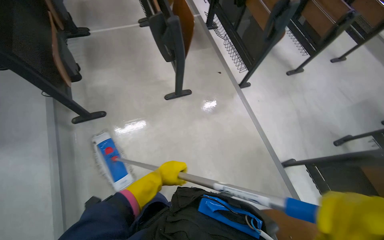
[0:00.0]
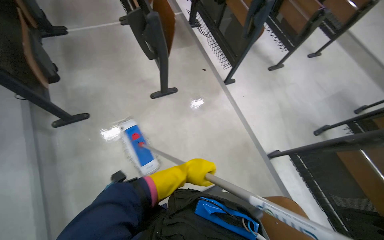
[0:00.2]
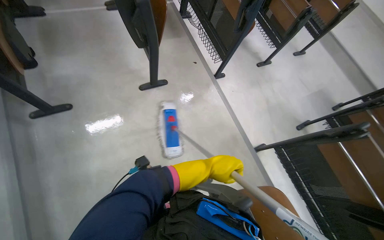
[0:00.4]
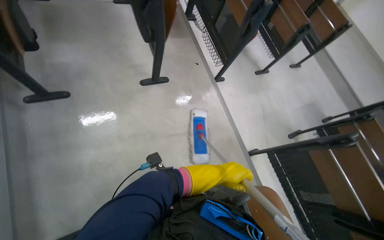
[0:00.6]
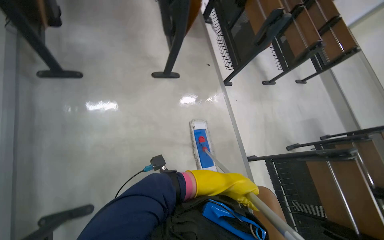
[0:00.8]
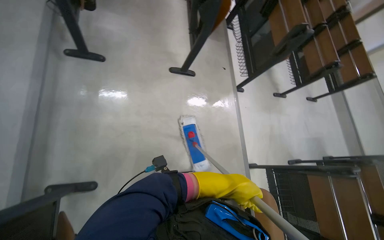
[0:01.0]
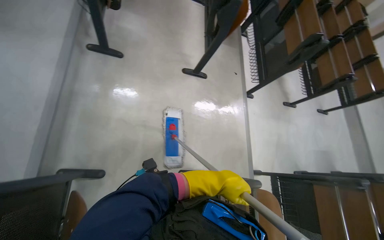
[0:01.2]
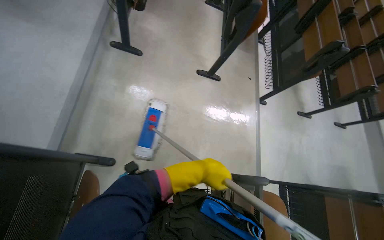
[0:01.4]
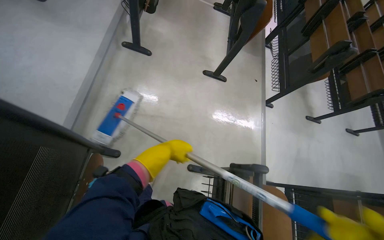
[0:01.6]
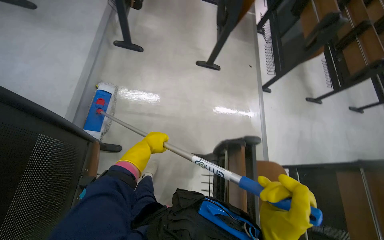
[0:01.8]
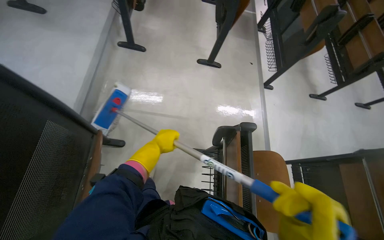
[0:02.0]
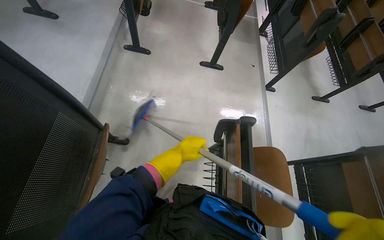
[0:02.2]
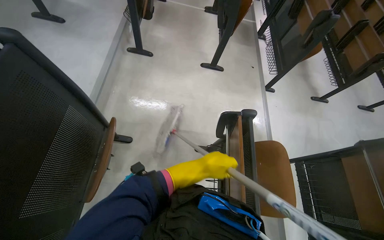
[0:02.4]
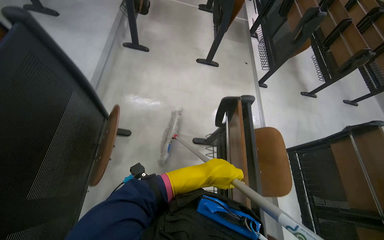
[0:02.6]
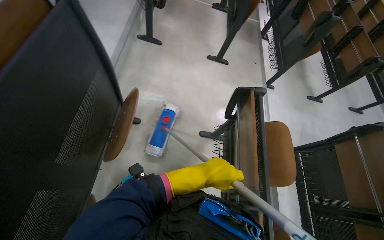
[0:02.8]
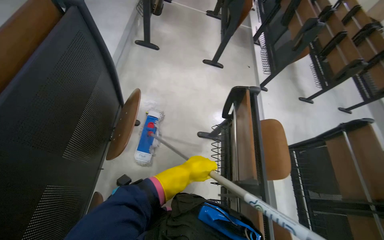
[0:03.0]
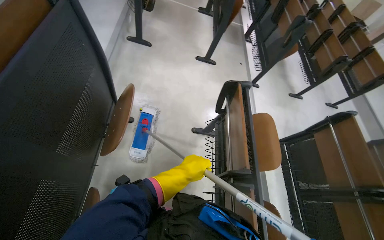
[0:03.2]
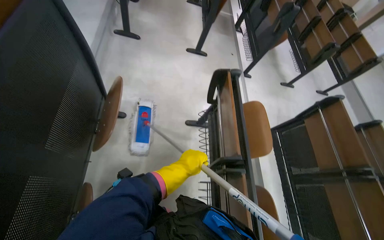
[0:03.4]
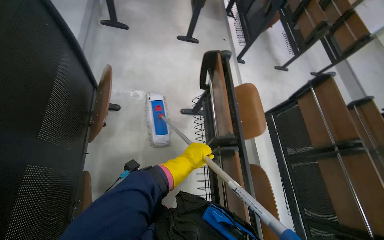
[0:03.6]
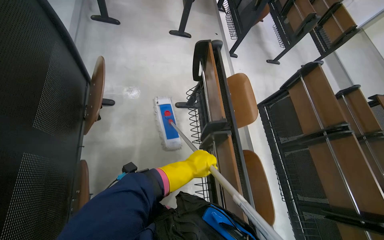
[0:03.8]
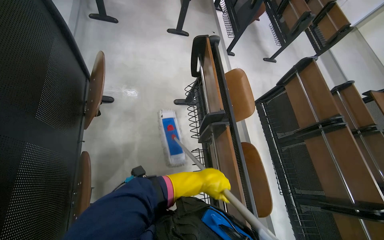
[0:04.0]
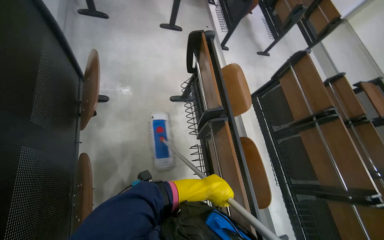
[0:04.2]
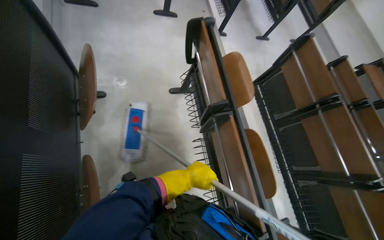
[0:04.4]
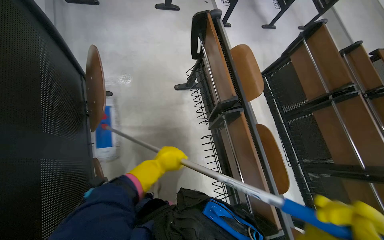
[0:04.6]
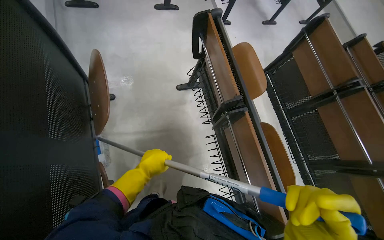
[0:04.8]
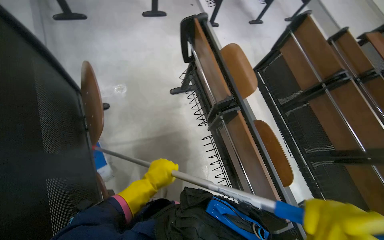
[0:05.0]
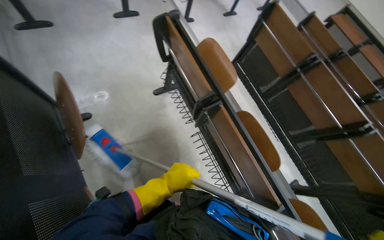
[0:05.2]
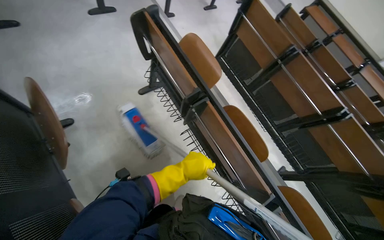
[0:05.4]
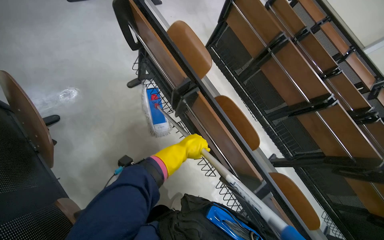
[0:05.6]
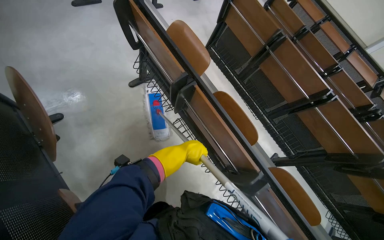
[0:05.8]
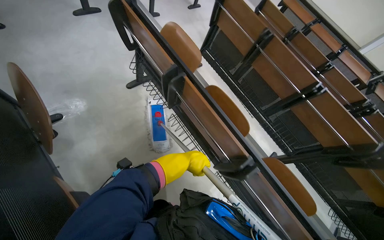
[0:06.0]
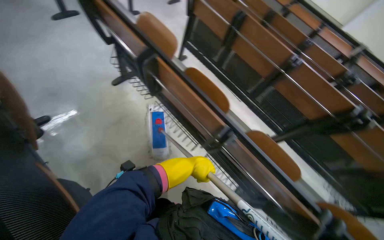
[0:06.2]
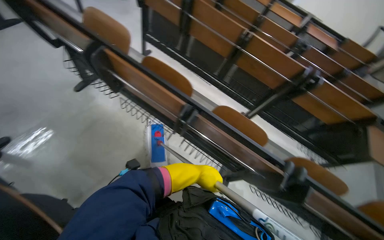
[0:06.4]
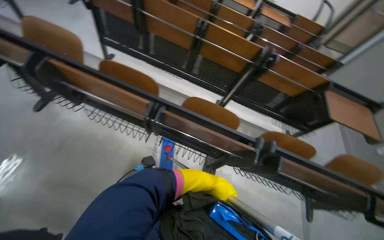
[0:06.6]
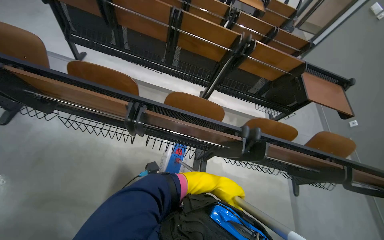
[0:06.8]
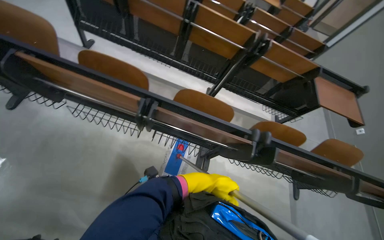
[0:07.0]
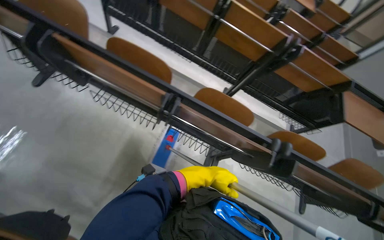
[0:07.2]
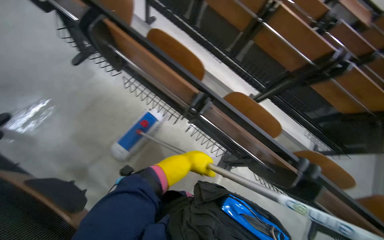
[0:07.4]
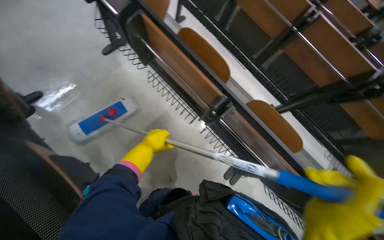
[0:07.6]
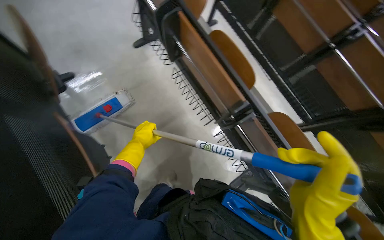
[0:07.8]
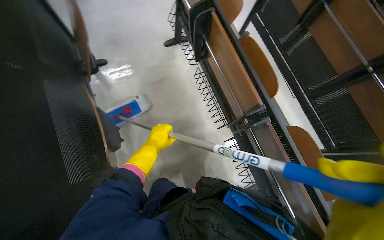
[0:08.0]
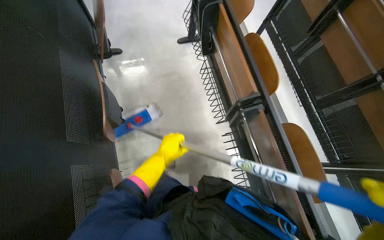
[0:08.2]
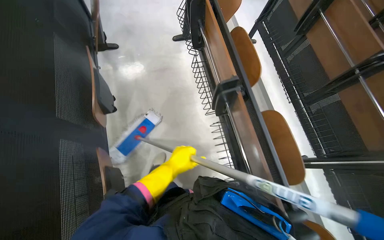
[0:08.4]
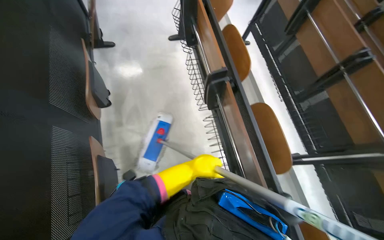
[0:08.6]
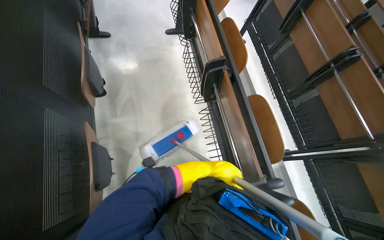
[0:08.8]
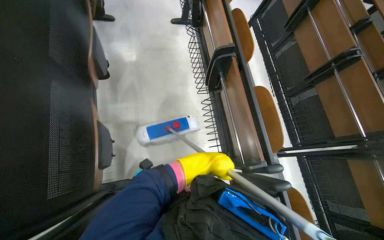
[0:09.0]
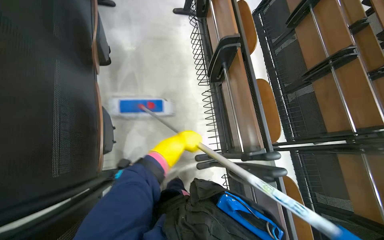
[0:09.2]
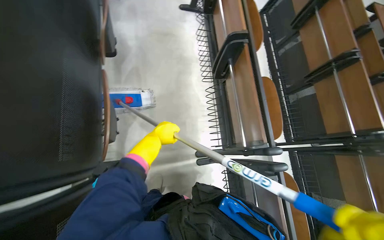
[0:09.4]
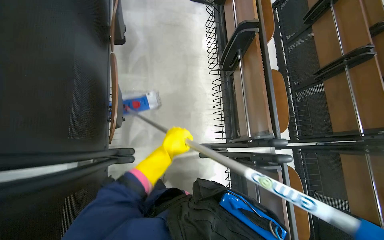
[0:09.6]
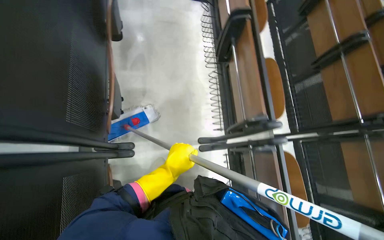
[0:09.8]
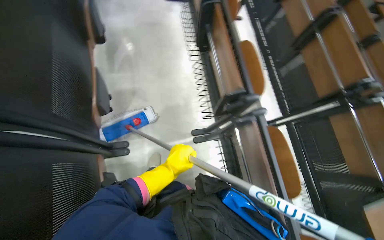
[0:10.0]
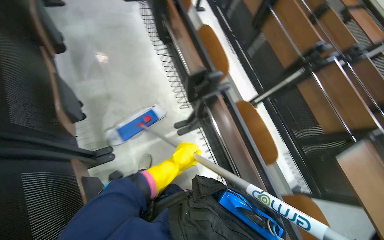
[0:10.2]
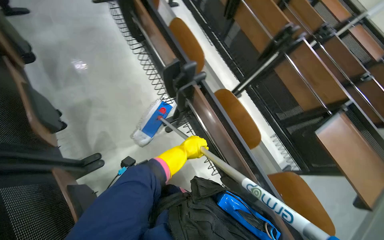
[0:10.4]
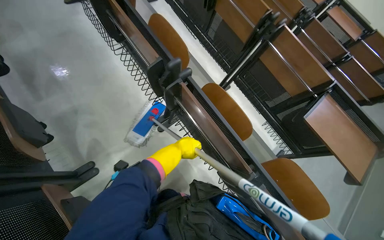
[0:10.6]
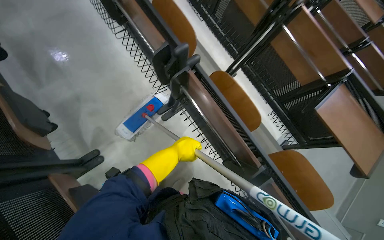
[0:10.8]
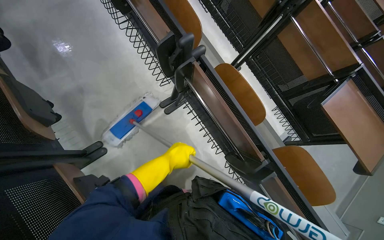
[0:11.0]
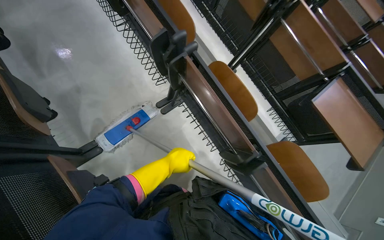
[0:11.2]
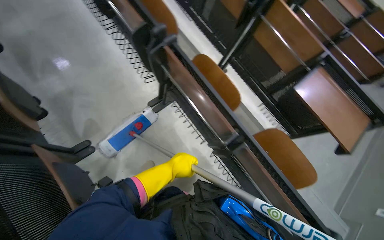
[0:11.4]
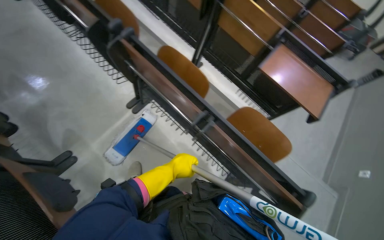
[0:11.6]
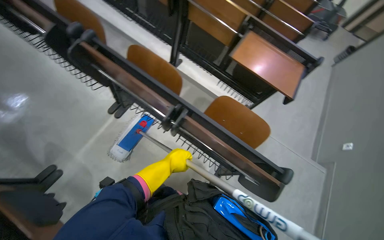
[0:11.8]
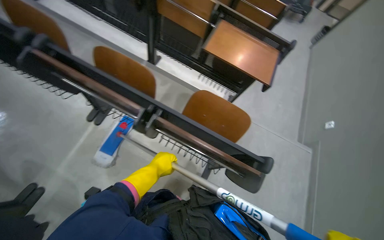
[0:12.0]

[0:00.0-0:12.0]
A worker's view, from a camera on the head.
Job: mopping floor.
The whole recording: Cleaning lecture hall. The worker cleans the lecture hall by mopping the floor and walls, and wiping desks.
0:00.0 to 0:01.6: The head travels some 40 cm. The scene rotates clockwise by approximately 30 degrees.
0:01.6 to 0:03.0: The head travels approximately 50 cm.
0:04.4 to 0:06.0: The left hand goes to the left and returns, roughly 20 cm each way.
0:07.6 to 0:09.0: The wearer moves approximately 50 cm. Everything in view rotates about 35 degrees clockwise.
0:09.0 to 0:10.4: The head travels roughly 50 cm.
0:10.4 to 0:12.0: The head travels roughly 40 cm. The scene rotates counterclockwise by about 30 degrees.

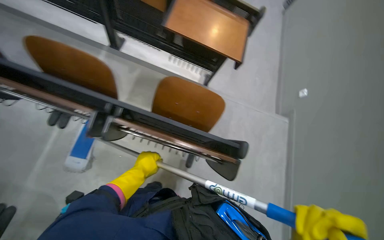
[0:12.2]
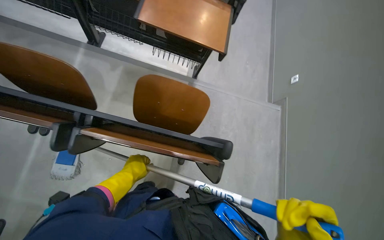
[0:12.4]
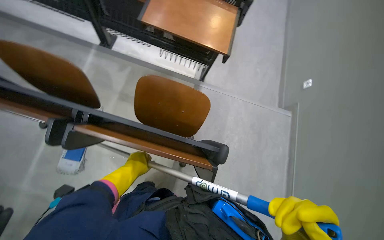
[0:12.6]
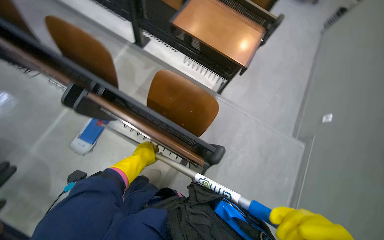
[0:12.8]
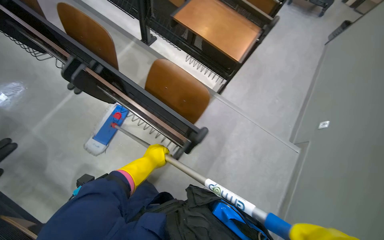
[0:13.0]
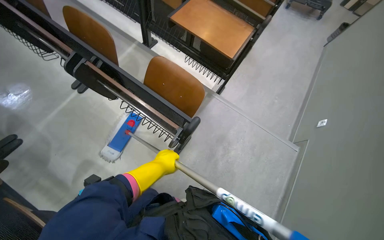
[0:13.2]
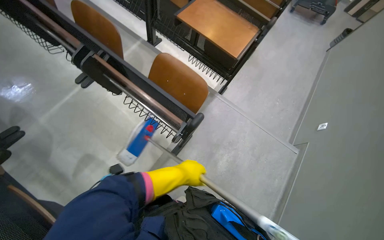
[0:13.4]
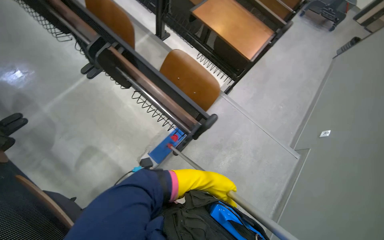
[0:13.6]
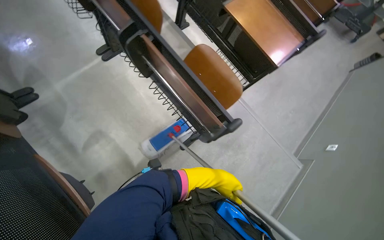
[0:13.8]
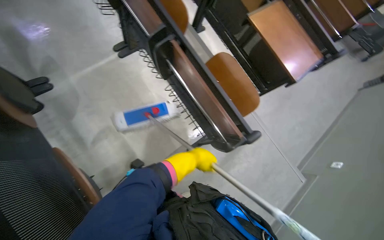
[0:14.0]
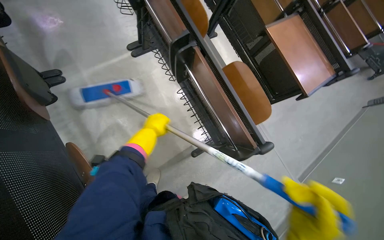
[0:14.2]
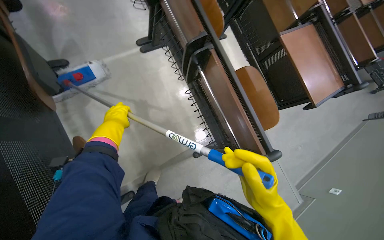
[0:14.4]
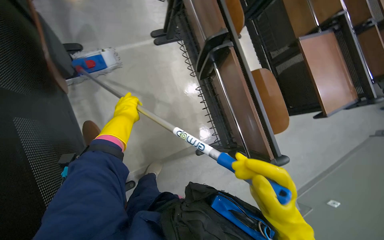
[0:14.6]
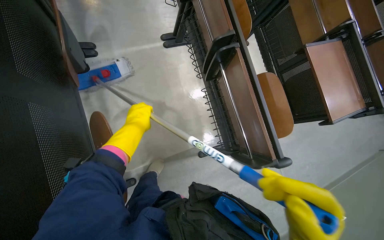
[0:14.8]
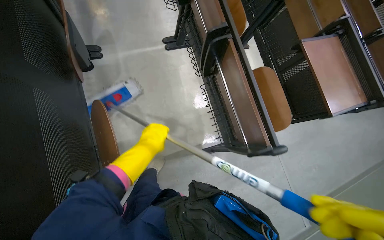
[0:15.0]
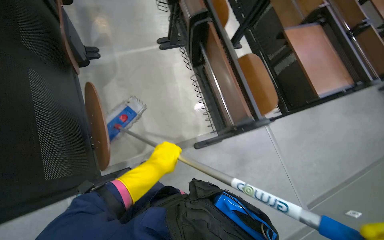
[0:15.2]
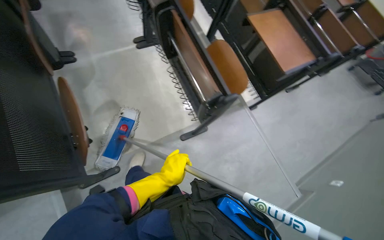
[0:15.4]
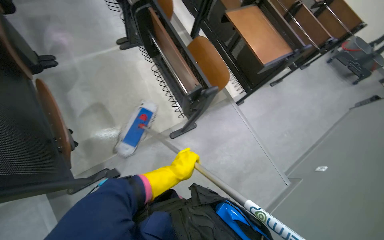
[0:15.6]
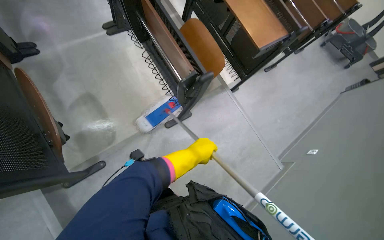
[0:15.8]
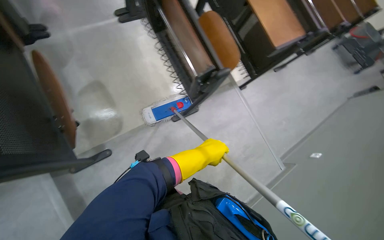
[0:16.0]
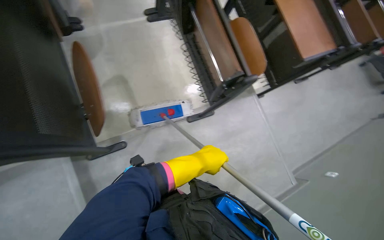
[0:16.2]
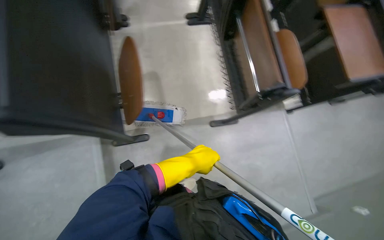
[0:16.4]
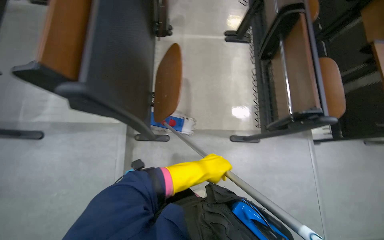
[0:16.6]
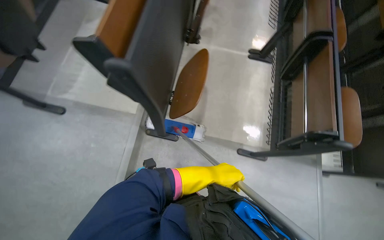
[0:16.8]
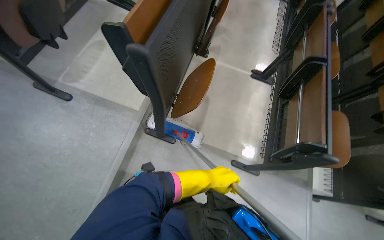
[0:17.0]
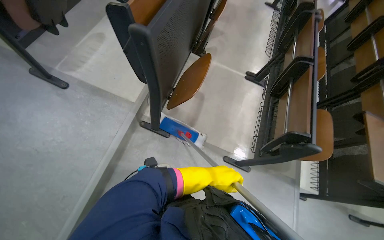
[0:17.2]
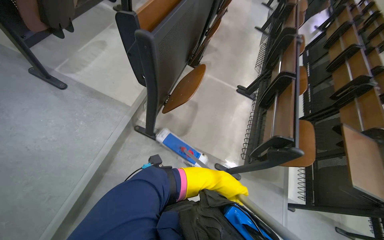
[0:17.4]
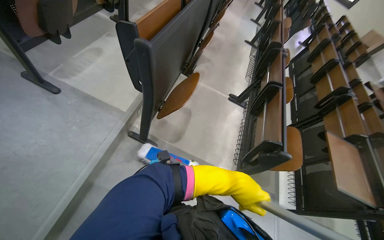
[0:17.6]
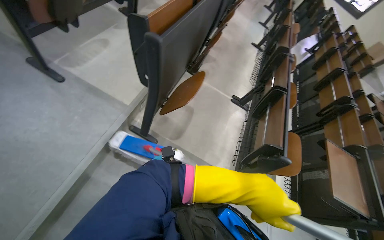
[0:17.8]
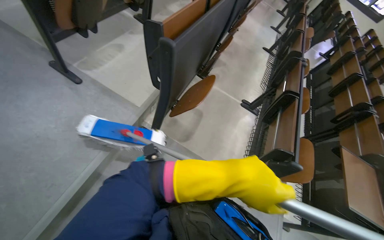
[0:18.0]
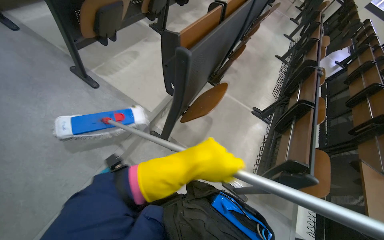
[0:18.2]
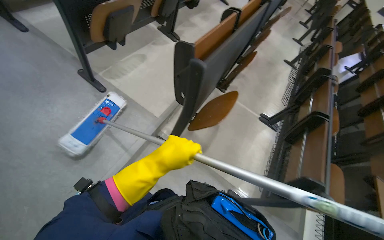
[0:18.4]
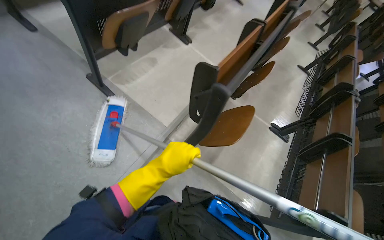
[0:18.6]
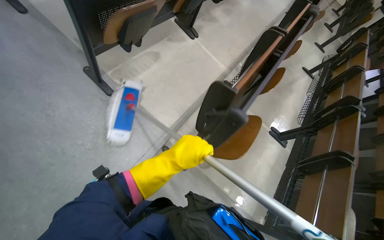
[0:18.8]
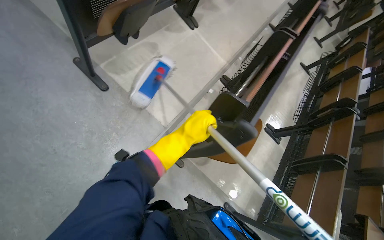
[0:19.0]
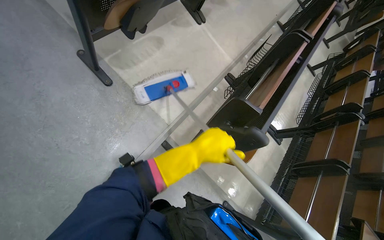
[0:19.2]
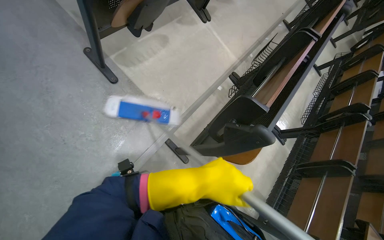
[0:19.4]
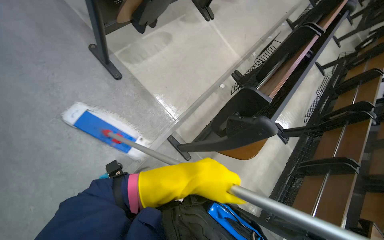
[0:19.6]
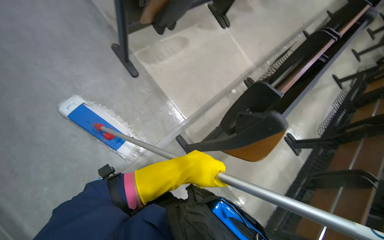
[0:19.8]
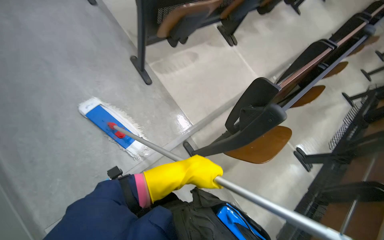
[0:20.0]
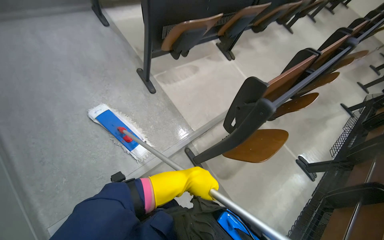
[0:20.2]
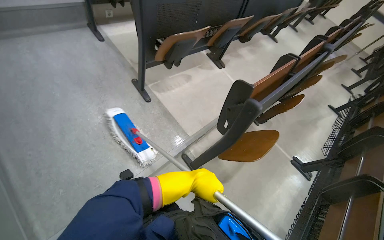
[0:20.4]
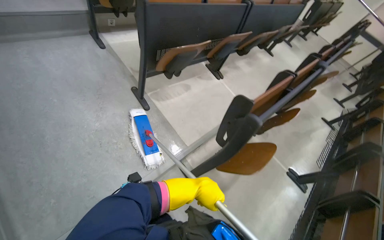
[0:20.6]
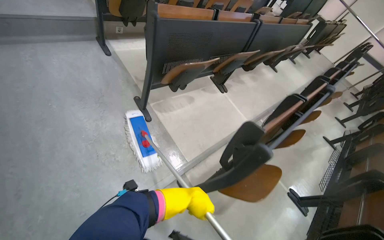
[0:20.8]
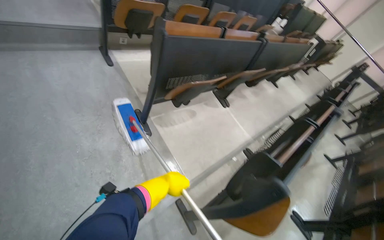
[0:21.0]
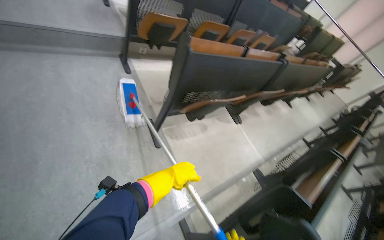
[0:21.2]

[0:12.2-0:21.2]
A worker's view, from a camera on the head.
Job: mopping floor.
The whole recording: Cleaning lecture hall. The worker cleans the lecture hall by mopping the floor and walls, and wiping desks.
0:12.2 to 0:13.8: Everything in view rotates about 30 degrees clockwise. The left hand travels to the right by approximately 35 cm.
0:13.8 to 0:15.2: The left hand is displaced to the left and nearer to the camera by some 30 cm.
0:16.6 to 0:18.2: The wearer looks about 20 degrees further upward. The scene turns about 30 degrees clockwise in the picture.
0:18.2 to 0:19.8: The head travels roughly 40 cm.
0:19.8 to 0:21.2: The wearer looks about 30 degrees further upward. The left hand travels to the left and farther from the camera by about 20 cm.
